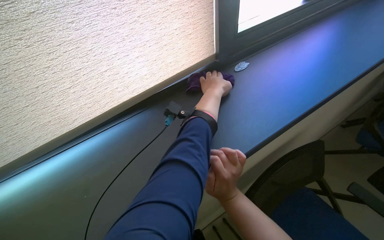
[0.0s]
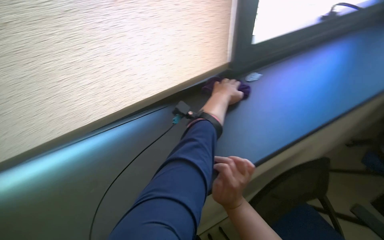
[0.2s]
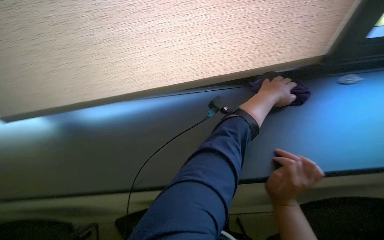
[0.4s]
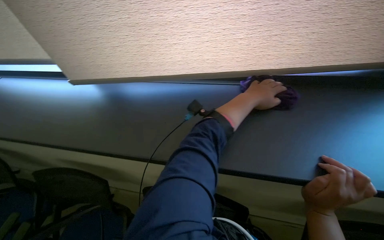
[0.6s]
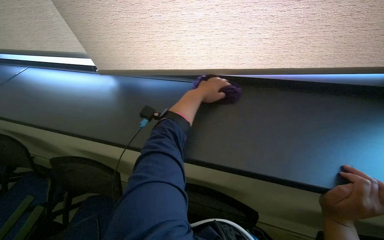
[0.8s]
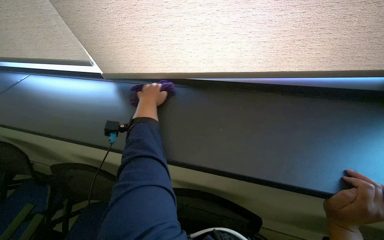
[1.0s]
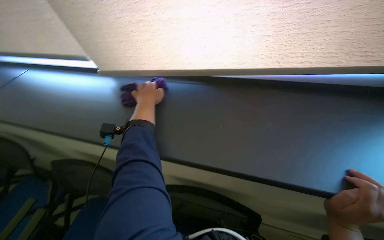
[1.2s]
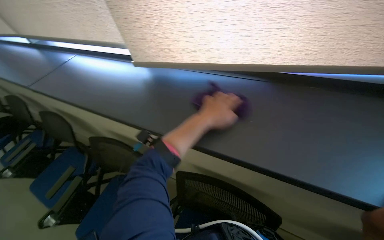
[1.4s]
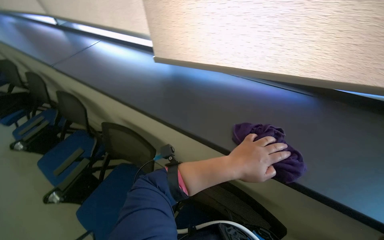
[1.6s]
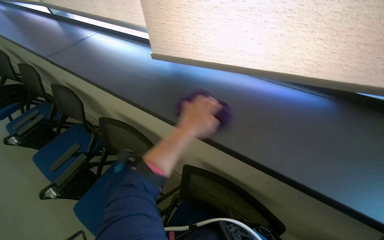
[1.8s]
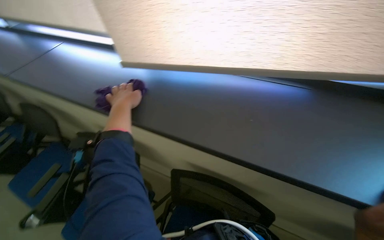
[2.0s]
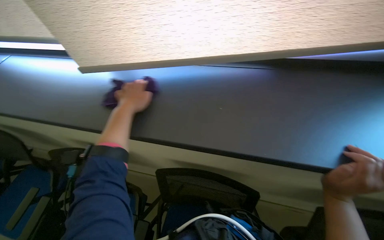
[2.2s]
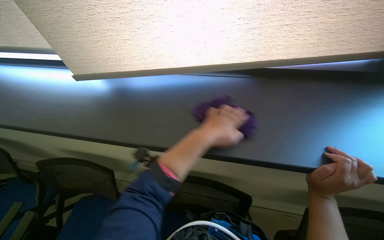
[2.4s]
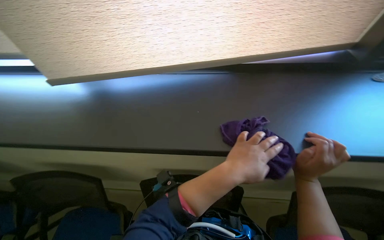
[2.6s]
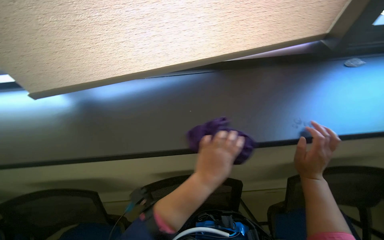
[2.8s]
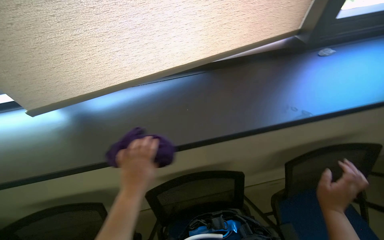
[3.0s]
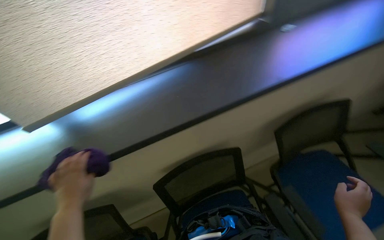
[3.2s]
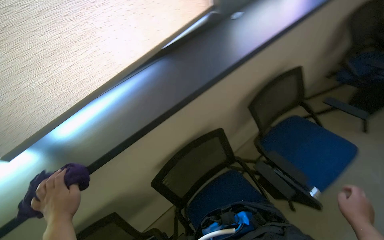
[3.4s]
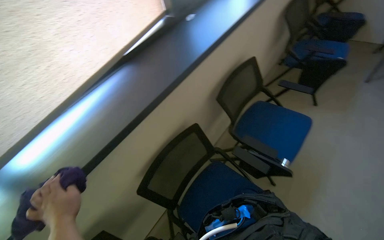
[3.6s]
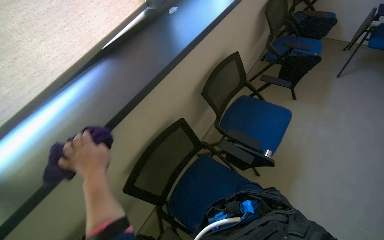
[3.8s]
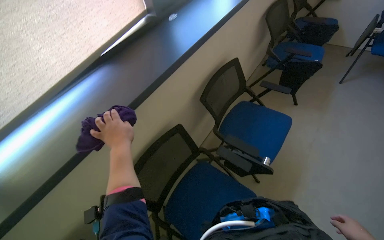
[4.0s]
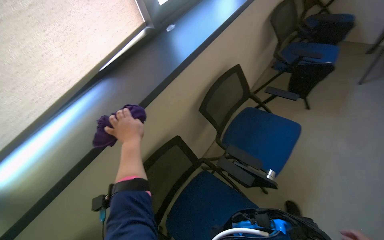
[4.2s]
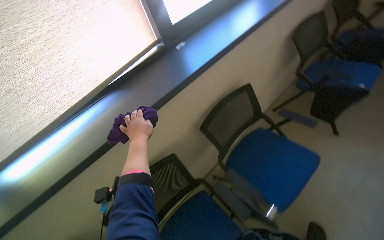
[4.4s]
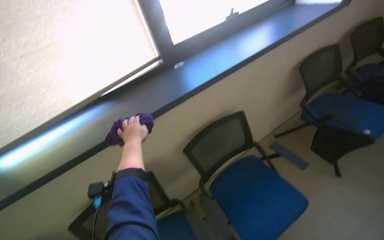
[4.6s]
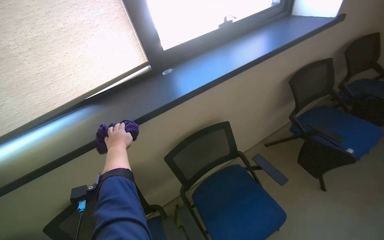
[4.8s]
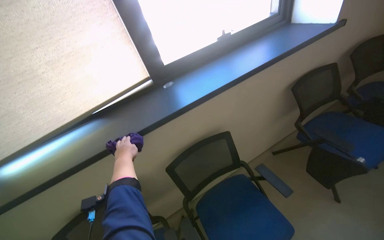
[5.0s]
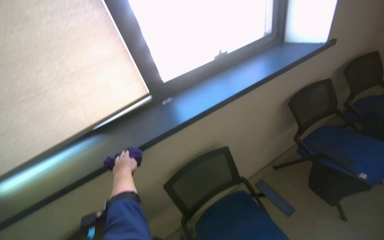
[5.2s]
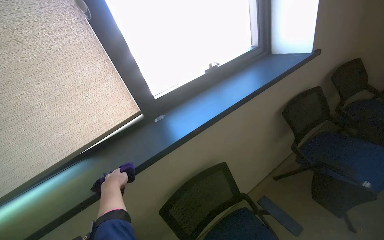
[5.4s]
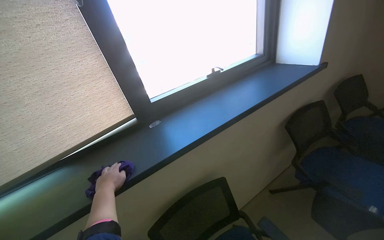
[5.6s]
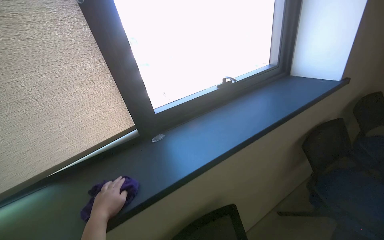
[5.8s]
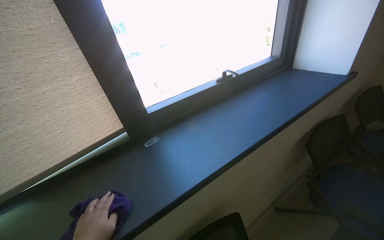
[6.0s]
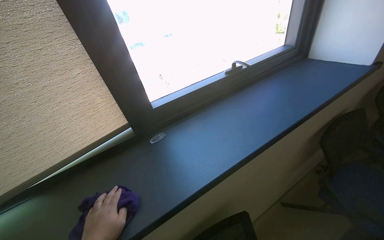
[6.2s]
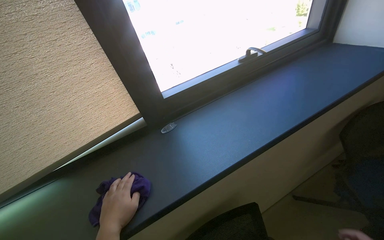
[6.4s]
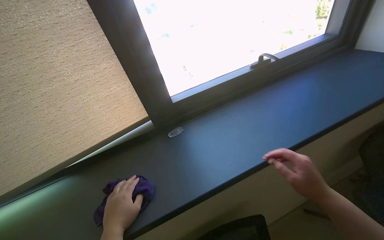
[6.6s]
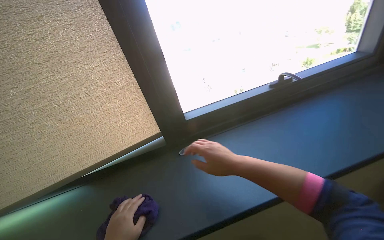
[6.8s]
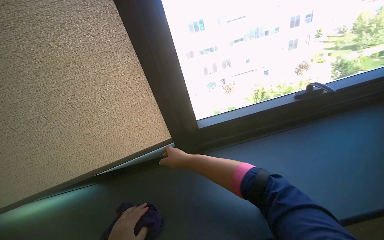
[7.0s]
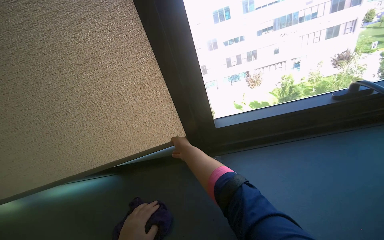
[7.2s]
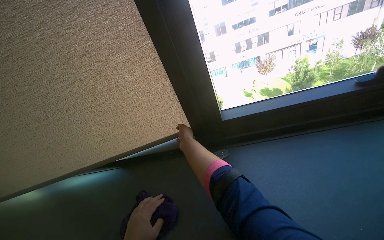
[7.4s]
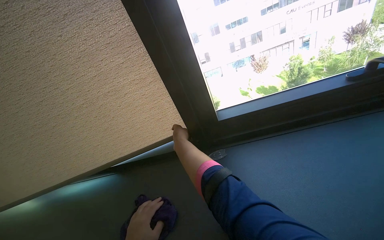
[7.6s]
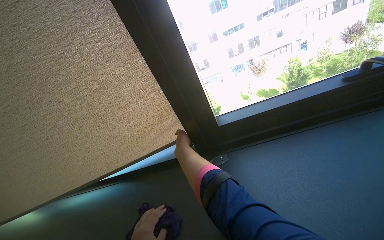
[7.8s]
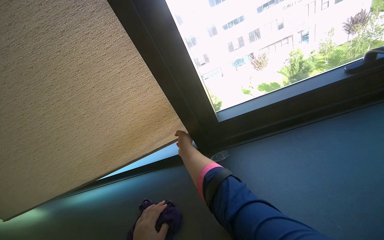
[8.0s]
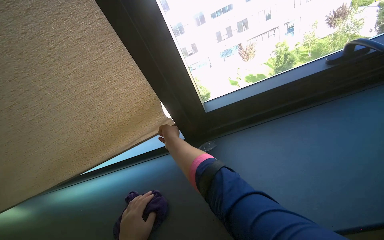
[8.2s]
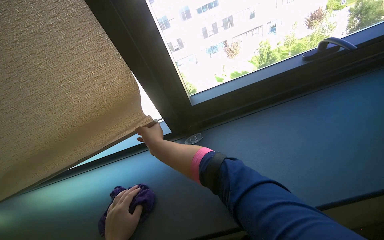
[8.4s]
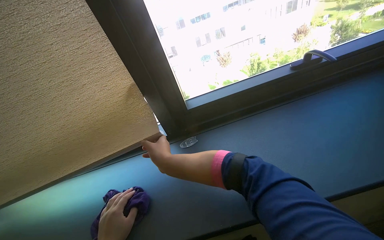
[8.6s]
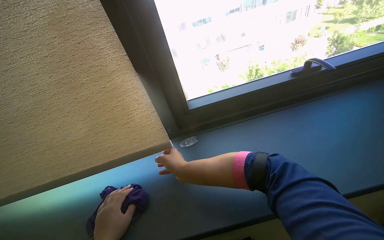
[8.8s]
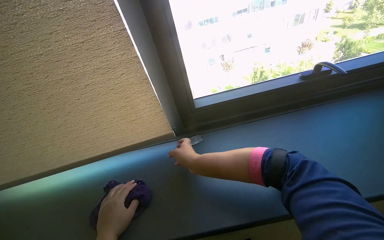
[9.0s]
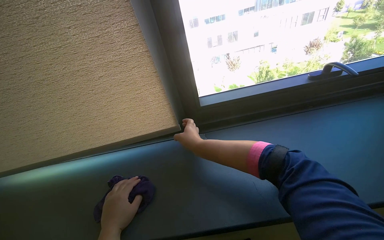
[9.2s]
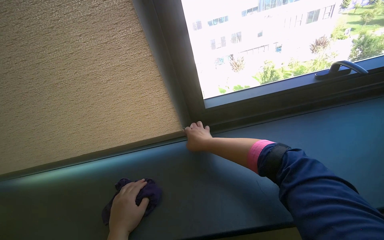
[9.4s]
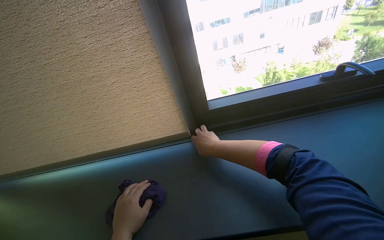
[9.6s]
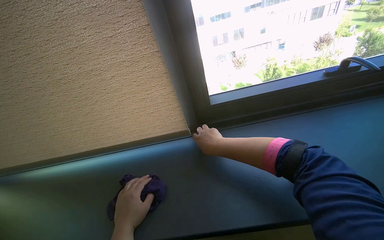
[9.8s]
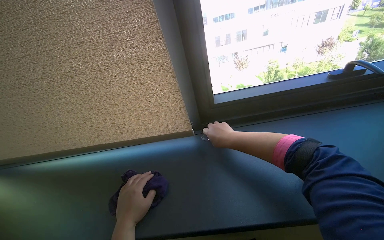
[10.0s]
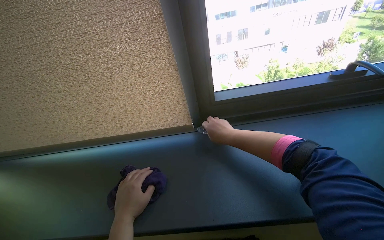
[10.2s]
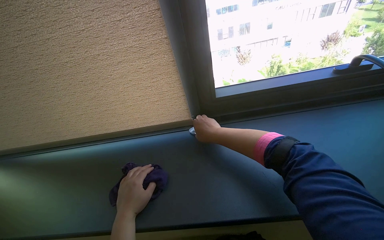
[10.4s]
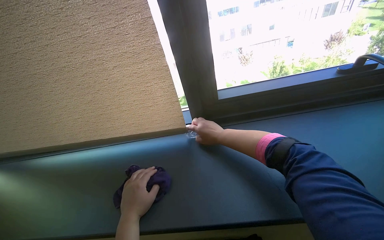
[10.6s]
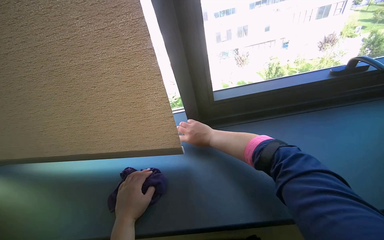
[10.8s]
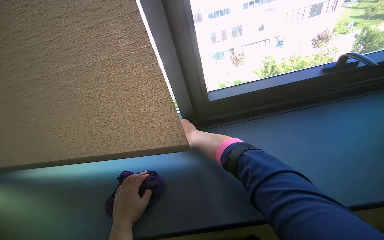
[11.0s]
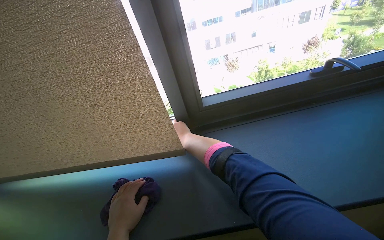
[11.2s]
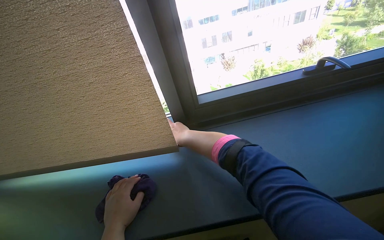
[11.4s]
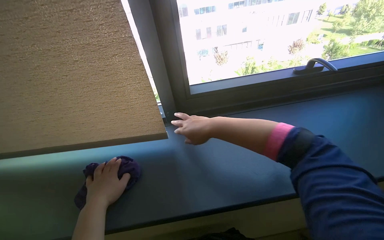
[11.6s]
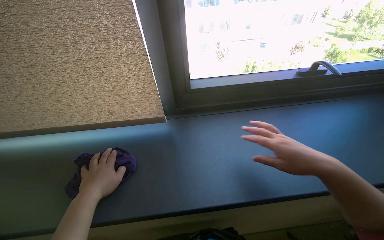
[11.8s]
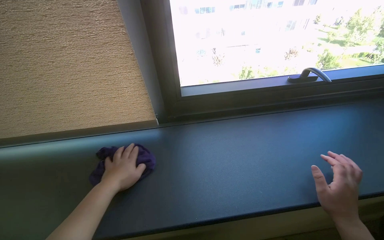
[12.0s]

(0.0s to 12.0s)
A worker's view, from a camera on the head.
Job: wiping surfaces.
The whole recording: Wiping window sill. The worker wipes the window sill and frame with a purple cloth.
0.0s - 1.6s: The head turns to the left by roughly 40 degrees. The left hand goes approximately 10 cm down the picture, and travels to the left and back again, some 40 cm each way.
1.6s - 3.0s: The wearer's head swings some 40 degrees to the right. The left hand goes left and right, approximately 30 cm each way, reversing 2 times.
3.0s - 4.4s: The wearer's head swings some 35 degrees to the right.
4.4s - 6.0s: The wearer moves some 50 cm. The view tips upward by some 15 degrees.
6.0s - 7.6s: The view swings about 35 degrees to the left.
7.6s - 9.0s: The right hand is displaced to the right and down the picture by about 20 cm.

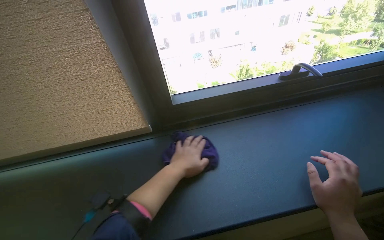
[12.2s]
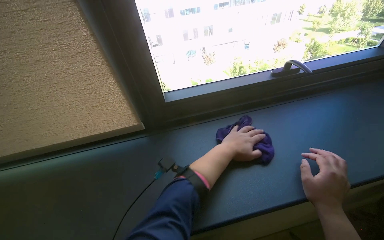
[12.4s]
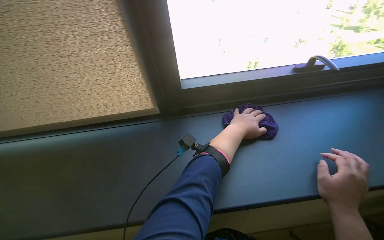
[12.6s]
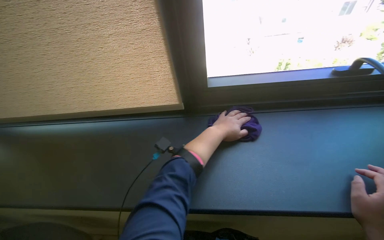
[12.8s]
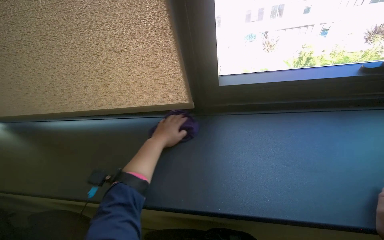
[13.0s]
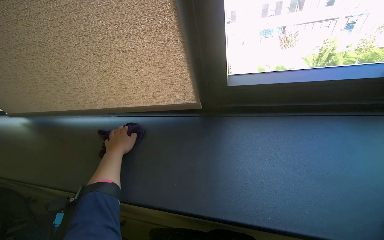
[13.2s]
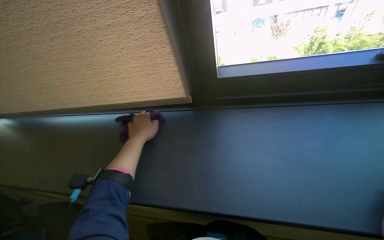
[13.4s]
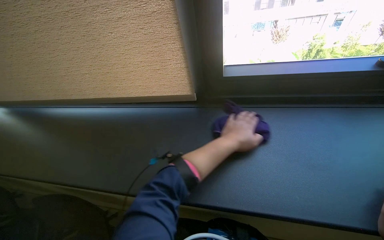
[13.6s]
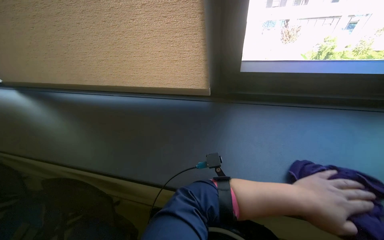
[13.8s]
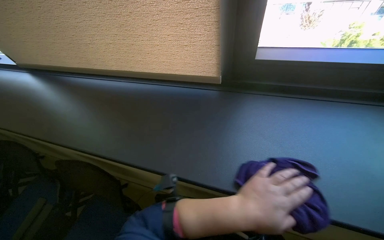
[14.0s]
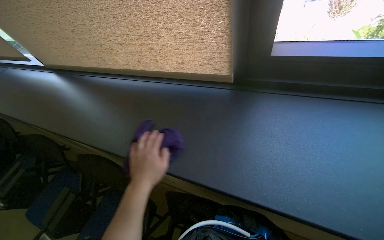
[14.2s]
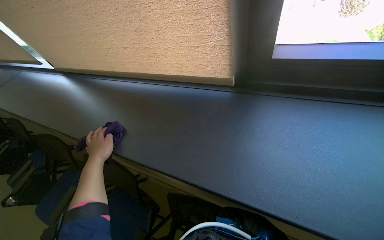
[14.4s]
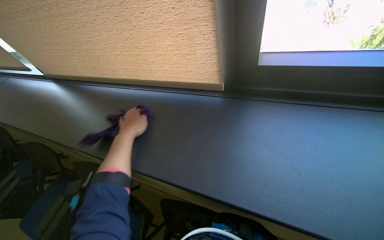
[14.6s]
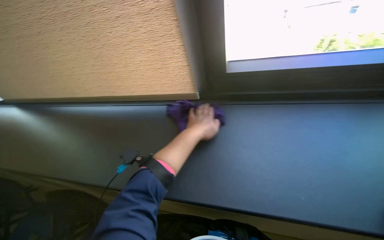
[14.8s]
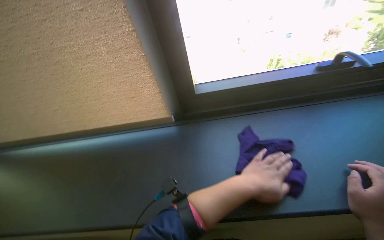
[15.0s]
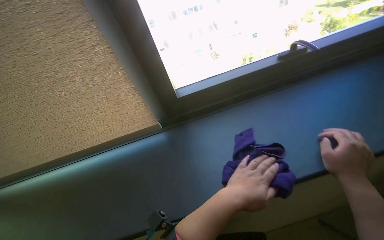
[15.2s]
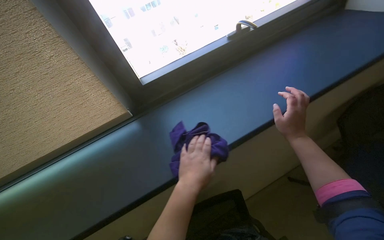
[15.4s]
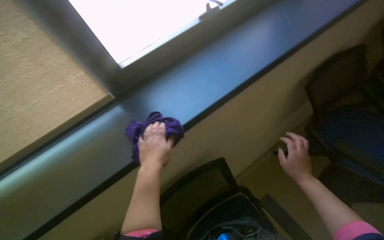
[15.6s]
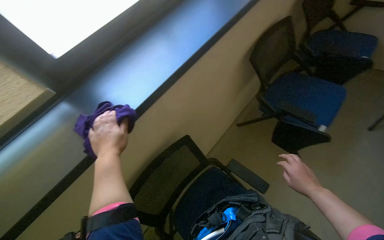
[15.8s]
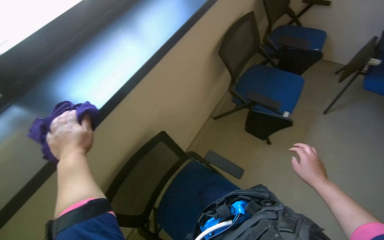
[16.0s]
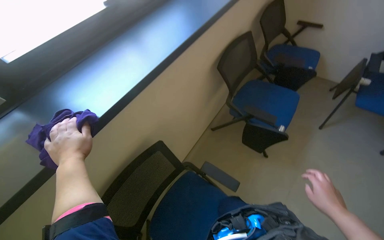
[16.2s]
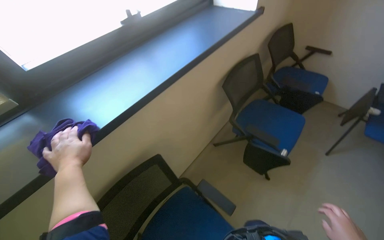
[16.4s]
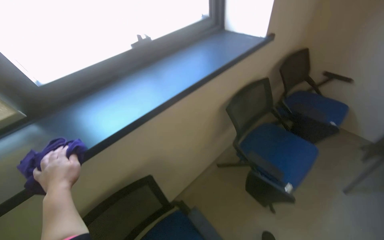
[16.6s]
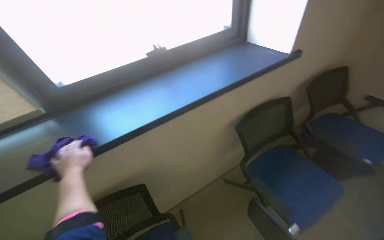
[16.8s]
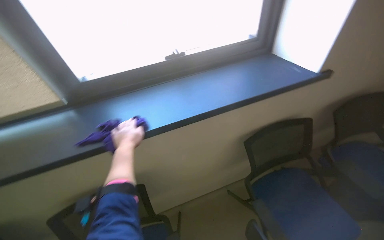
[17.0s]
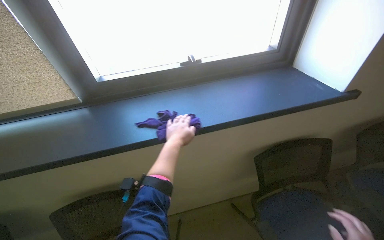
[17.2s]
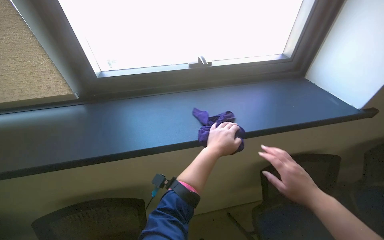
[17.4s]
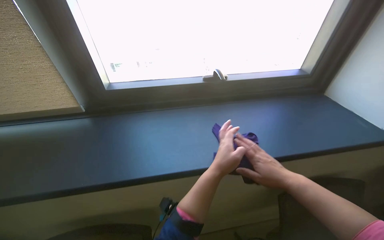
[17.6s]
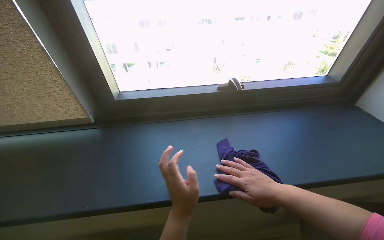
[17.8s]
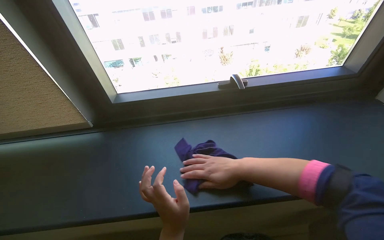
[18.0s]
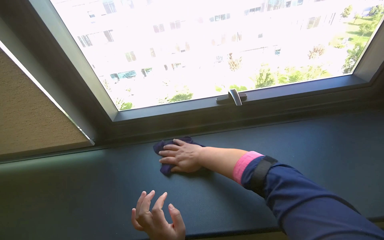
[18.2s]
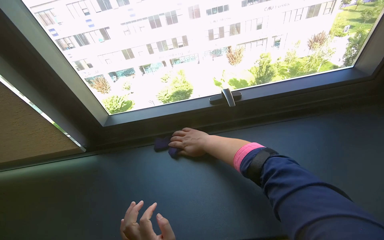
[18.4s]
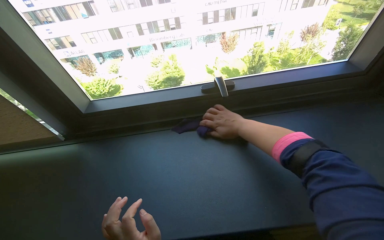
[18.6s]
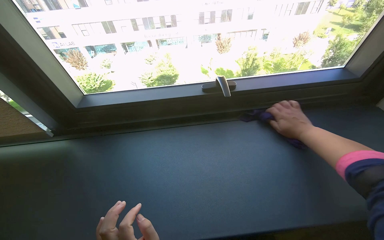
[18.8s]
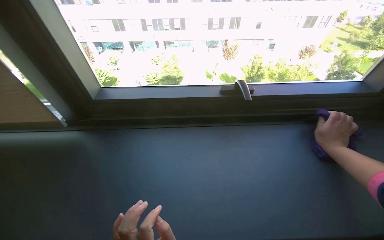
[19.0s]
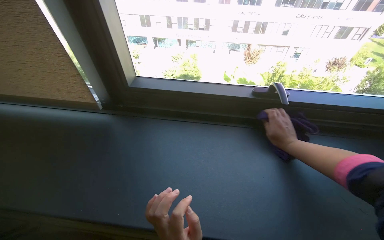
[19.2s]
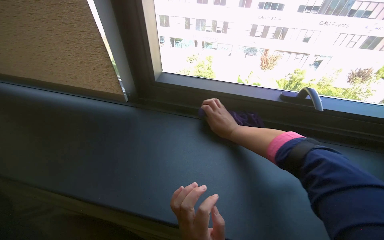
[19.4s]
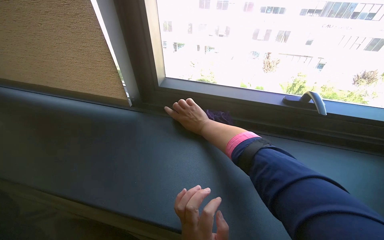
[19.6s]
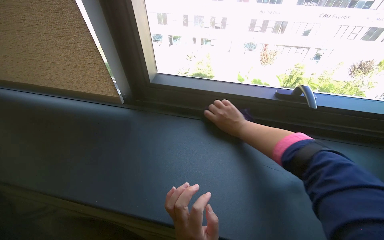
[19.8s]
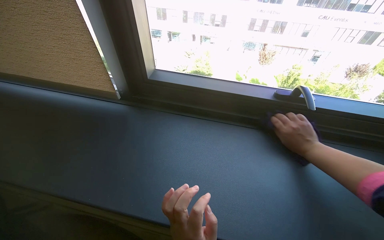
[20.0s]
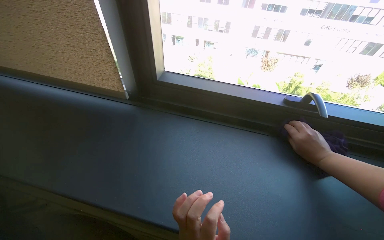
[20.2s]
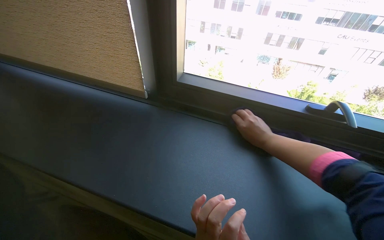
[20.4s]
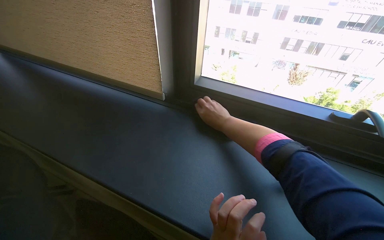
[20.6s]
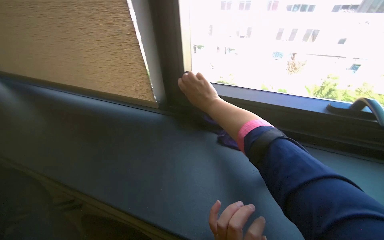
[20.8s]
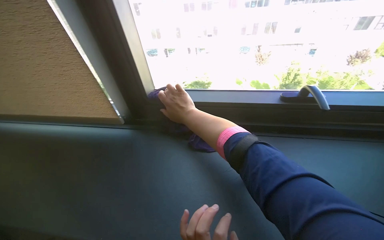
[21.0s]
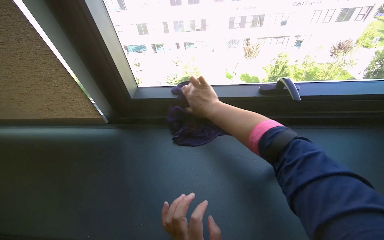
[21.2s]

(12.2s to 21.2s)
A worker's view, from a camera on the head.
Job: wiping surfaces.
The whole recording: Wiping window sill. The worker wipes the window sill and frame with a purple cloth.
13.8s - 15.2s: The left hand goes to the left and returns, roughly 50 cm each way.
16.6s - 18.2s: The head rotates about 40 degrees to the left.
18.2s - 19.8s: The right hand swings left and right, about 40 cm each way, with 2 reversals.
19.8s - 21.2s: The right hand goes to the right and returns, some 15 cm each way.
